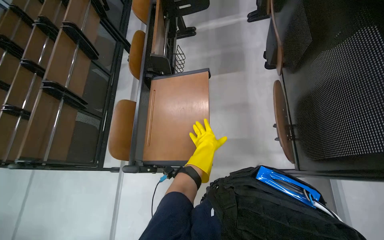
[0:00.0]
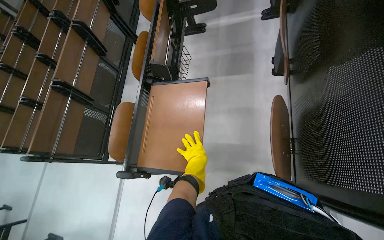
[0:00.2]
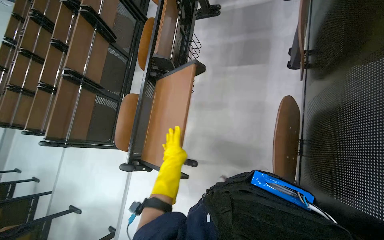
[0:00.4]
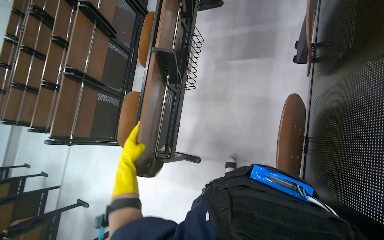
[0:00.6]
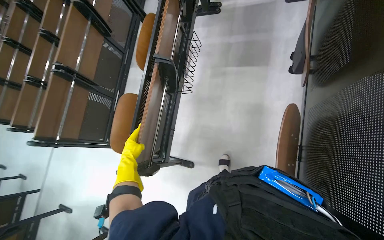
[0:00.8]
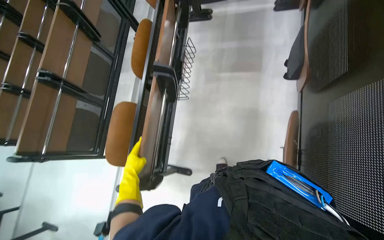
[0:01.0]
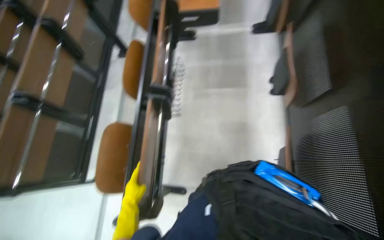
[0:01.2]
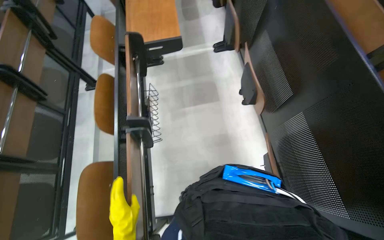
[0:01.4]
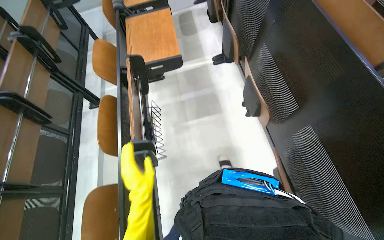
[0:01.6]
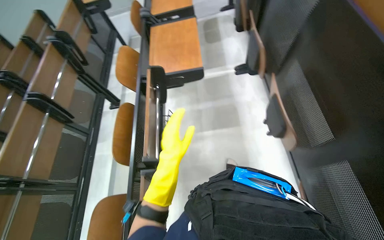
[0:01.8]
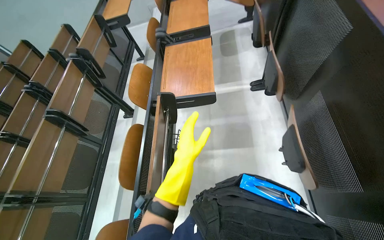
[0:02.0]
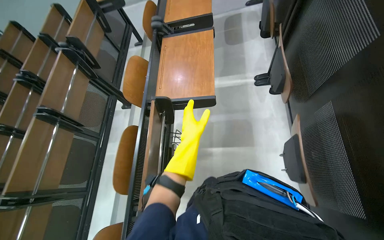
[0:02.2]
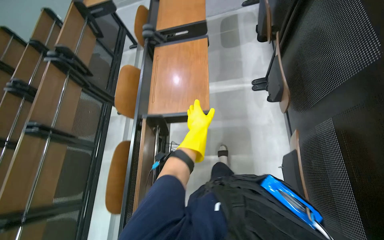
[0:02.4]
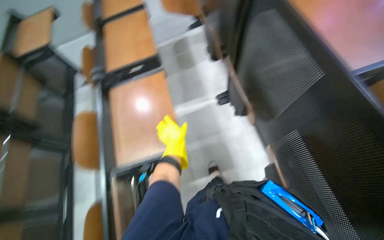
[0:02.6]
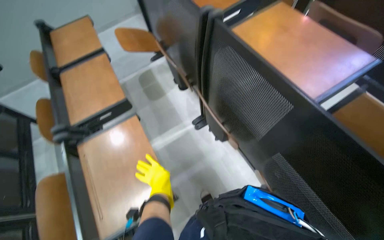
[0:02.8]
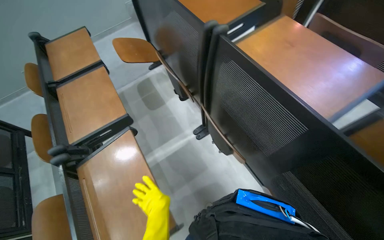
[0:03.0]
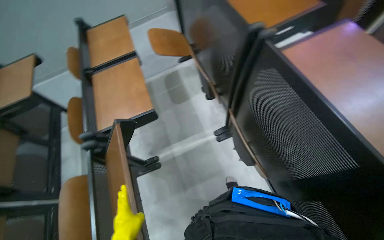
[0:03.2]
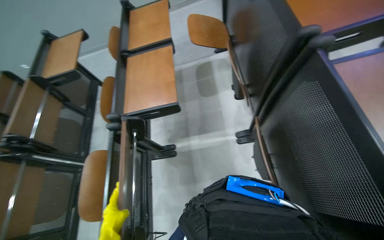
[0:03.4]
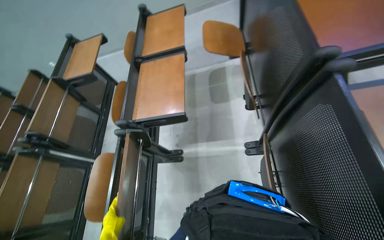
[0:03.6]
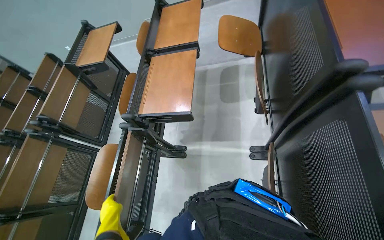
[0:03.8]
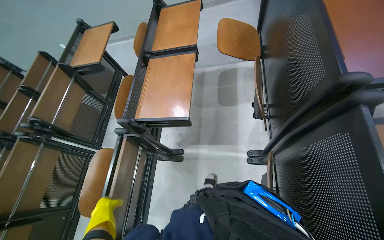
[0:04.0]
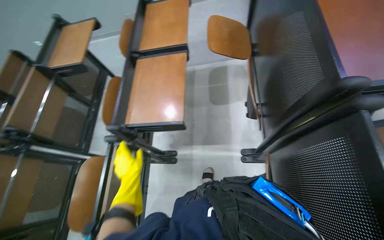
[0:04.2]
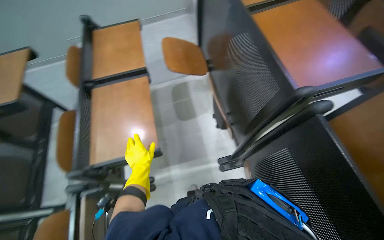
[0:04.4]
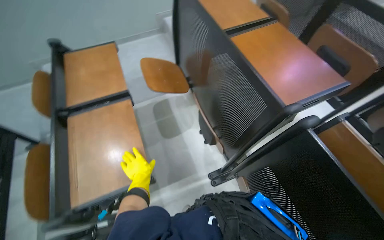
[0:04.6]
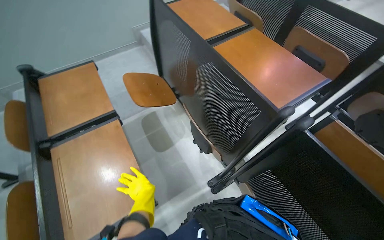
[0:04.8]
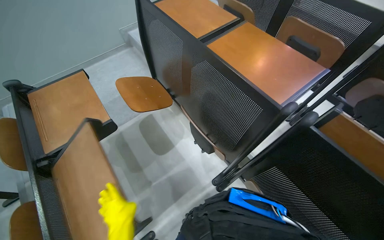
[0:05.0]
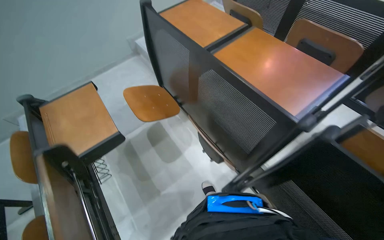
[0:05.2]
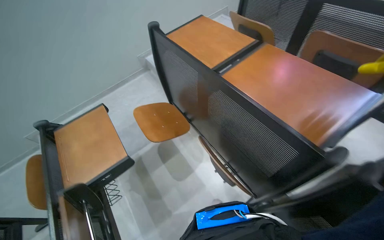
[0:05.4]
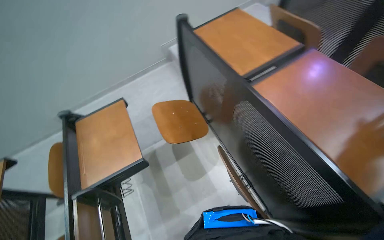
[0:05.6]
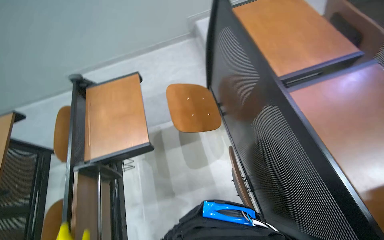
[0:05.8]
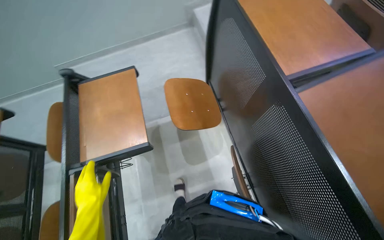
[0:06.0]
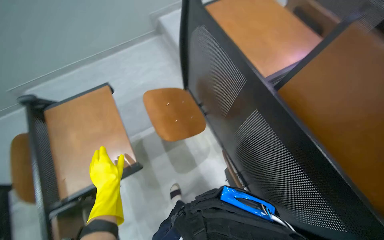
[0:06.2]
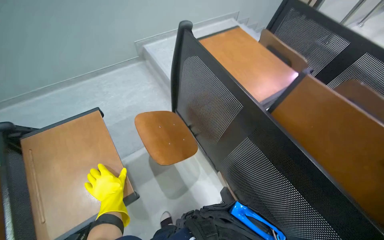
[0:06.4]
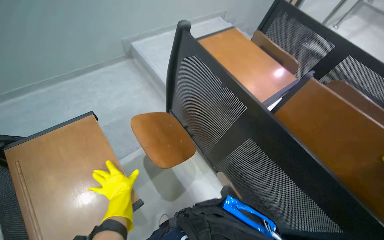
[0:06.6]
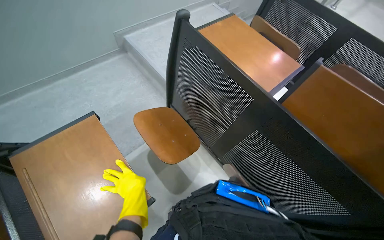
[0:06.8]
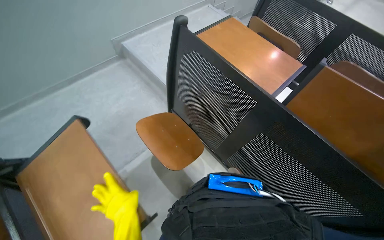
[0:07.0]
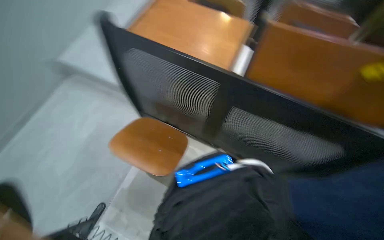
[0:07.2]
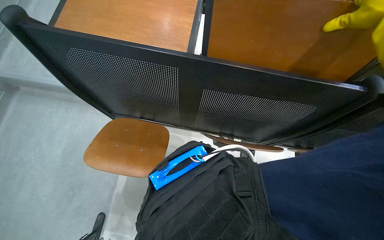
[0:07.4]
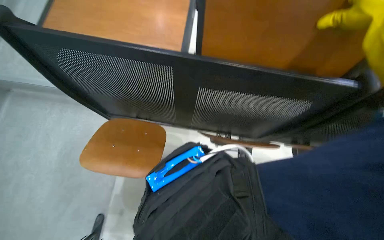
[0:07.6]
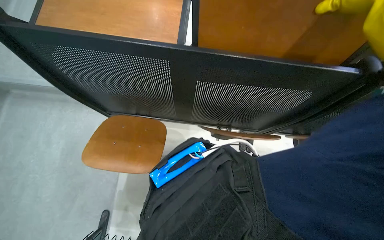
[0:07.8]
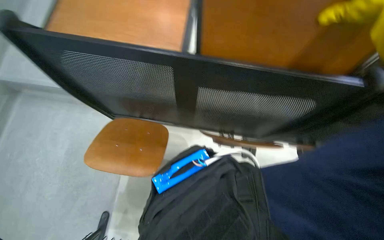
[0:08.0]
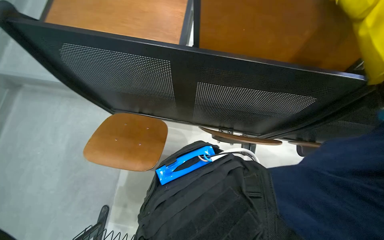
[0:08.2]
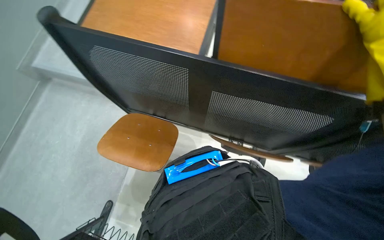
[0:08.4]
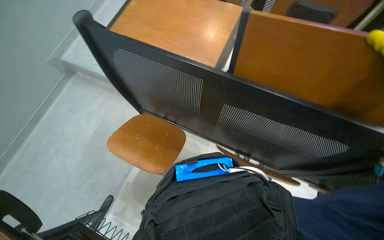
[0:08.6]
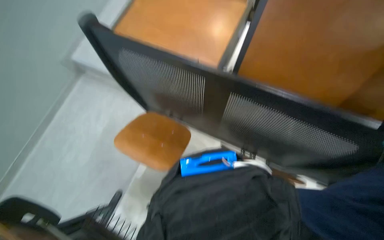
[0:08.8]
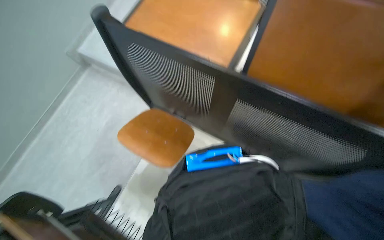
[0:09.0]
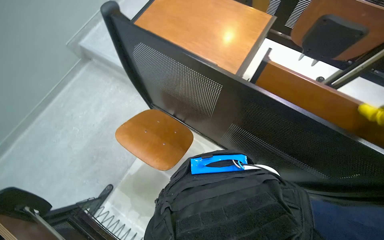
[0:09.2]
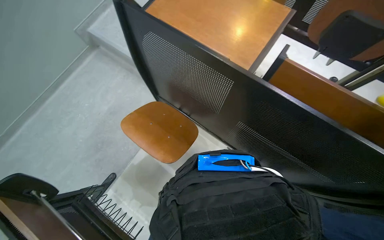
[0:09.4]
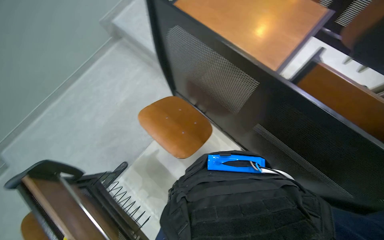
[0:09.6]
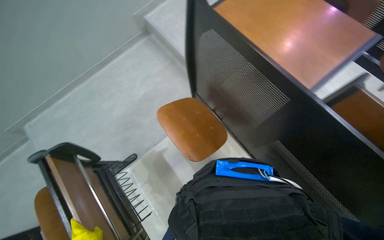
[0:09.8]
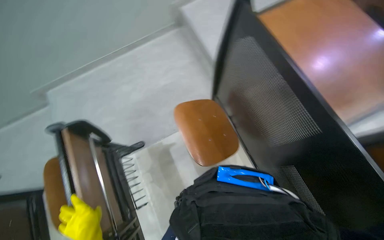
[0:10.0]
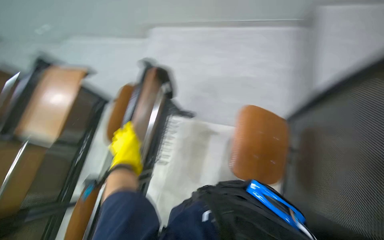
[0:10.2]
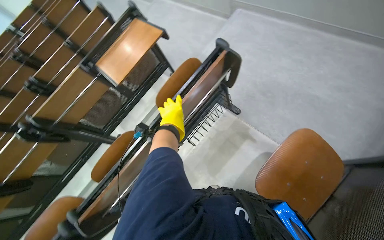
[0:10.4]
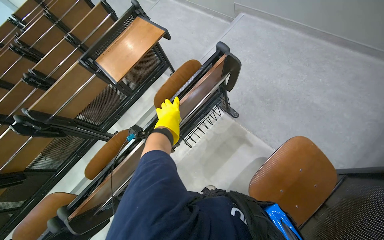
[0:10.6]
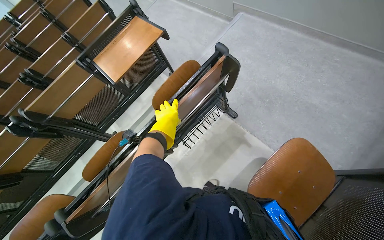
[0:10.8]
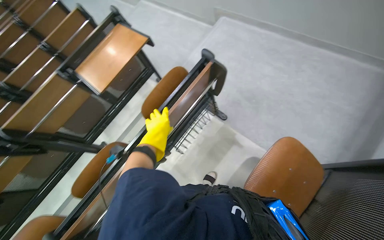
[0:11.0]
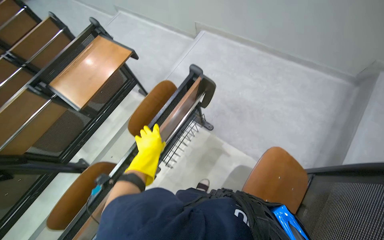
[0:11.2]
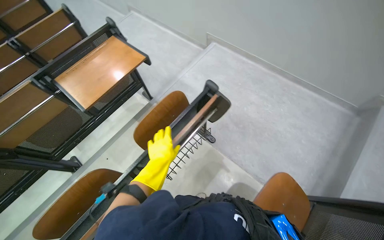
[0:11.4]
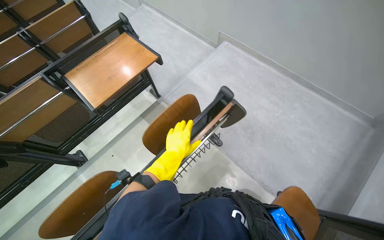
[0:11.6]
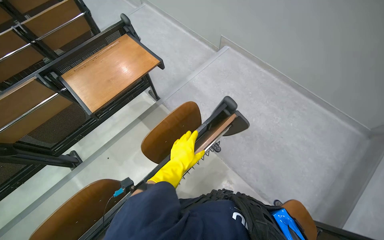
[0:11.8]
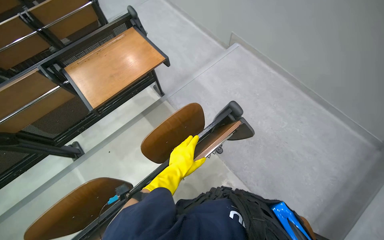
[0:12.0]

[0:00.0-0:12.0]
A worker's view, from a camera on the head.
Job: organizing items.
The whole recording: Folding desks and collecting bottles. The worker folds down desks and collects empty water bottles in the lecture hall.
0:00.0 to 0:01.6: The wearer looks about 15 degrees further to the right.
0:01.6 to 0:03.0: The camera travels roughly 70 cm.
0:03.0 to 0:04.4: The camera is carried some 70 cm.
0:04.4 to 0:06.0: The camera is carried approximately 50 cm.
0:06.0 to 0:07.6: The wearer looks about 35 degrees further to the right.
0:09.0 to 0:10.4: The wearer's head swings about 105 degrees to the left.

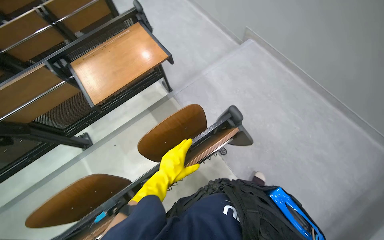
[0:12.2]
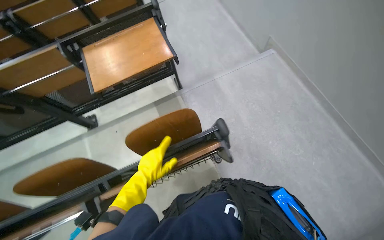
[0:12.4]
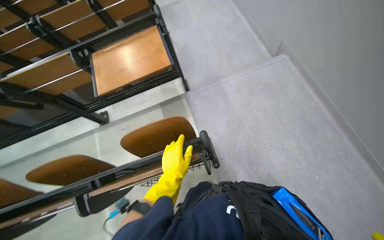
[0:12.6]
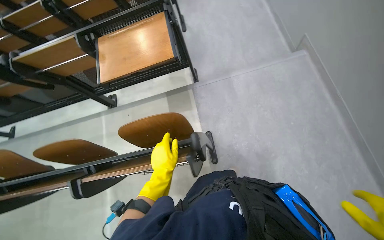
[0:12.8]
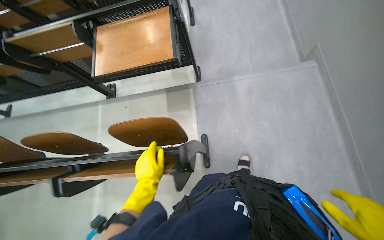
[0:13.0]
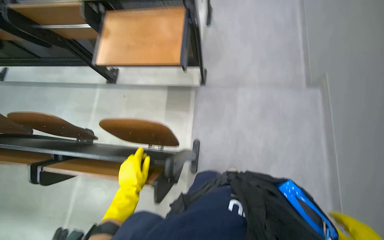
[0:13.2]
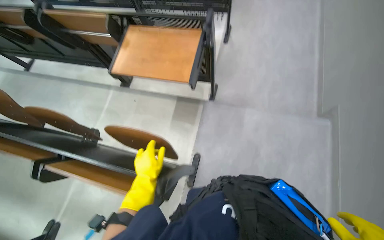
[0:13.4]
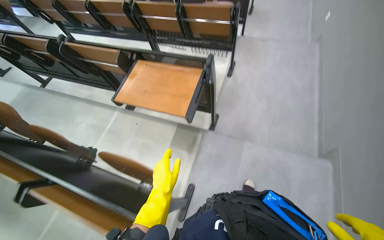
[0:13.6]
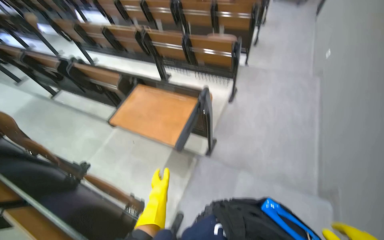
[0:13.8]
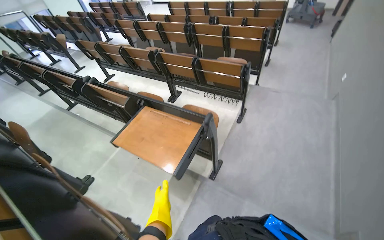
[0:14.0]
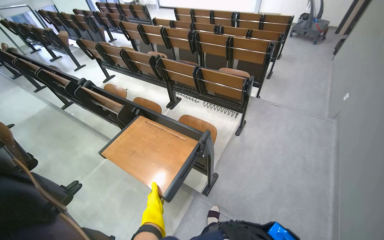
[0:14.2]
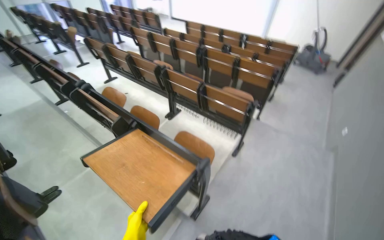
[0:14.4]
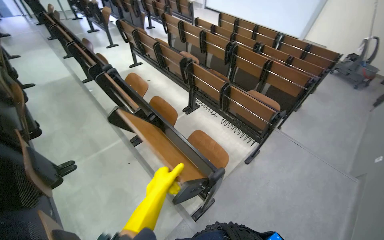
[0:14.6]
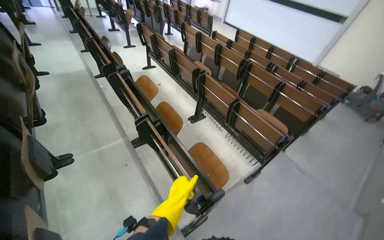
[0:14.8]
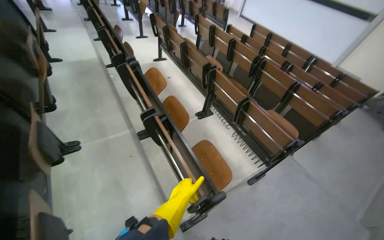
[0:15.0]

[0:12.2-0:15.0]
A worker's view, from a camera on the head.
Job: organizing items.
The whole recording: Folding desks and collecting bottles. The worker folds down desks and collects empty water bottles in the lecture hall.
0:12.2 to 0:13.6: The head travels roughly 50 cm. The head turns to the left by approximately 55 degrees.
0:13.6 to 0:15.0: The camera travels about 50 cm. The head rotates some 45 degrees to the left. The wearer looks some 15 degrees further upward.

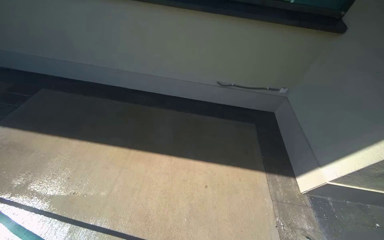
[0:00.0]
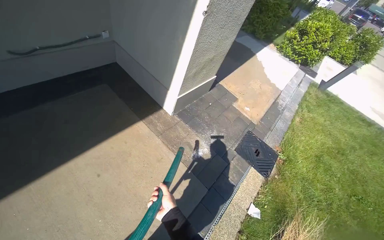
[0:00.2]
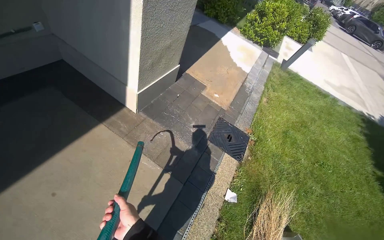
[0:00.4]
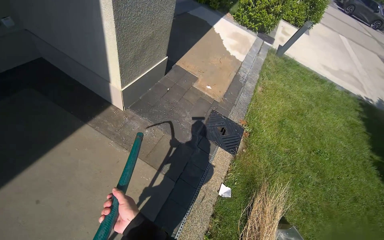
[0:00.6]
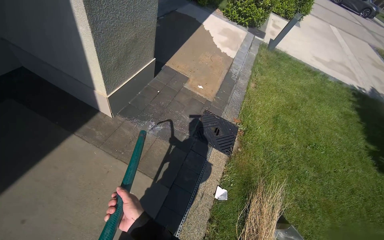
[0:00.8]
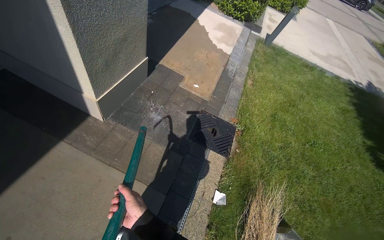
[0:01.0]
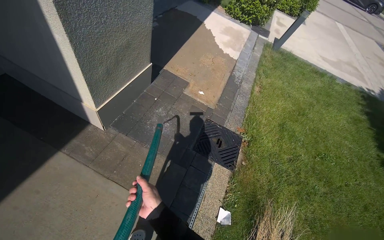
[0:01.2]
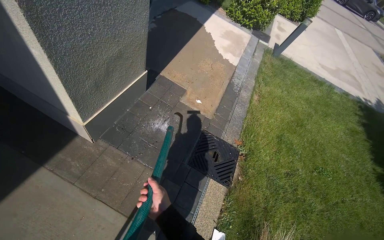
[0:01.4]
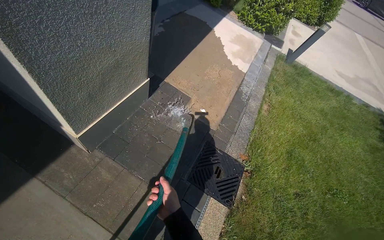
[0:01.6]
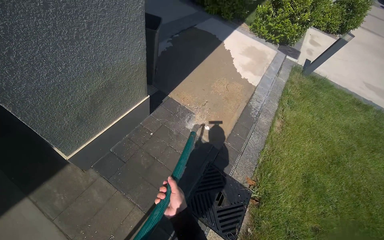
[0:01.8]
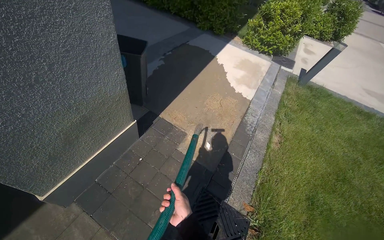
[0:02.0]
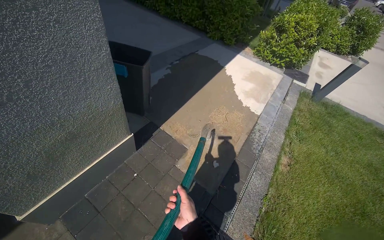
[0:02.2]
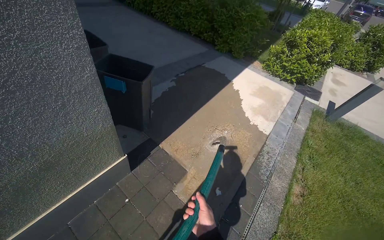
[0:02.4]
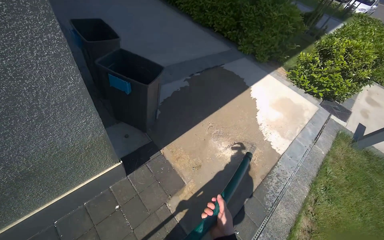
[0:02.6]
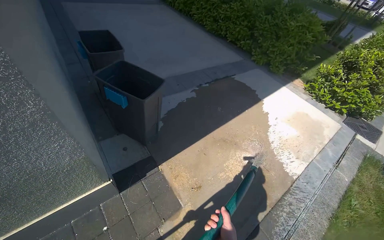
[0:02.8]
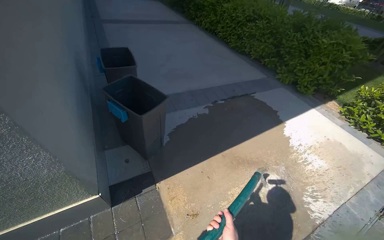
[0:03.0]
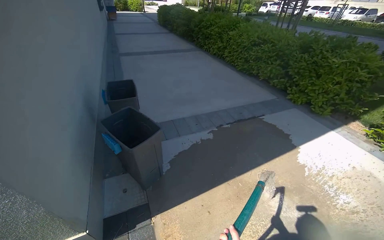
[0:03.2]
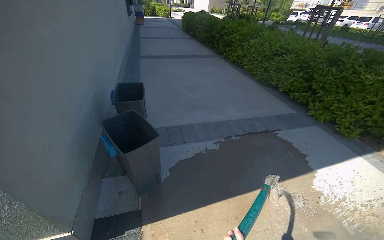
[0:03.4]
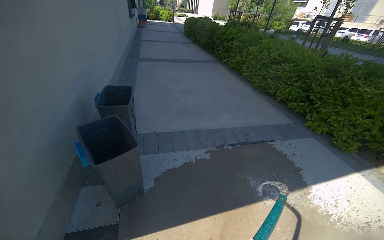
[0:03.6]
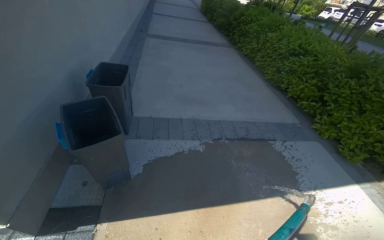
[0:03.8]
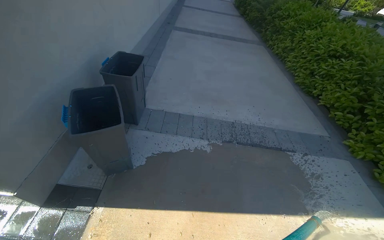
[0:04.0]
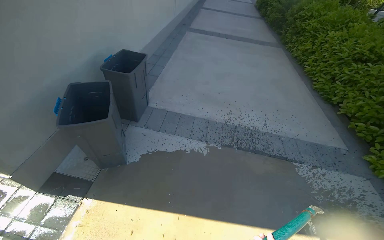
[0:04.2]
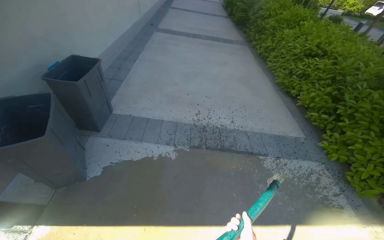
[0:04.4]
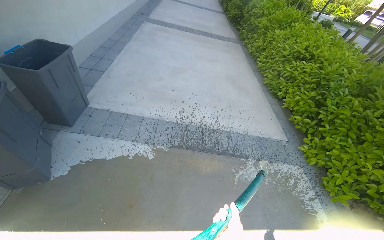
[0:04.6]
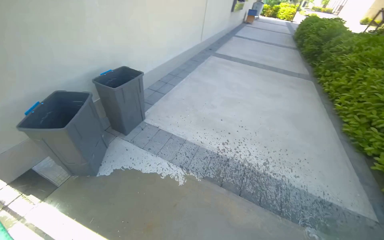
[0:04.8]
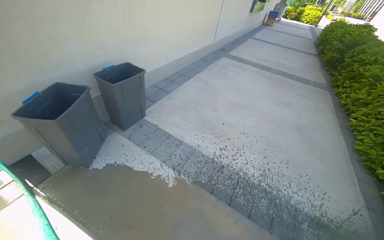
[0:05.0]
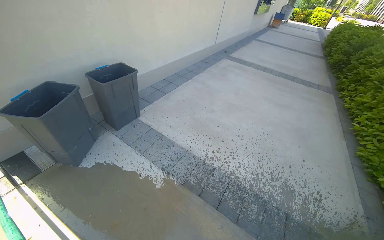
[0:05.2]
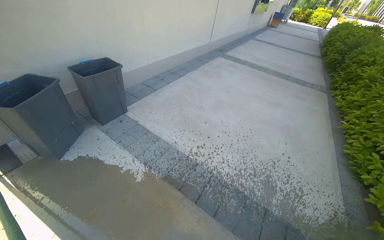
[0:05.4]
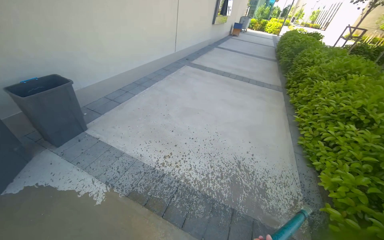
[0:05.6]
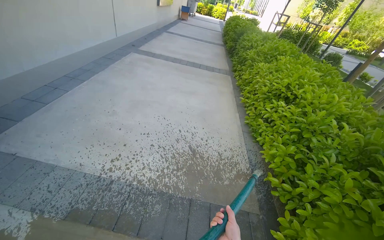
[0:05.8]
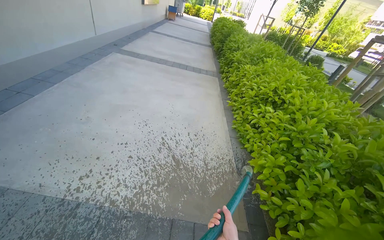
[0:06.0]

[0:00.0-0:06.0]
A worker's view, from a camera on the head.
Job: wiping surfaces.
The whole recording: Spraying water on sidewalk. The worker sprays water onto the sidewalk using a hose.
0:01.6 to 0:03.0: The camera travels roughly 1.5 m. The wearer's head swings some 35 degrees to the left. The wearer looks roughly 15 degrees further upward.
0:03.0 to 0:04.4: The camera travels approximately 1 m. The wearer's head swings some 30 degrees to the left.
0:04.4 to 0:06.0: The camera is carried some 1.5 m.
